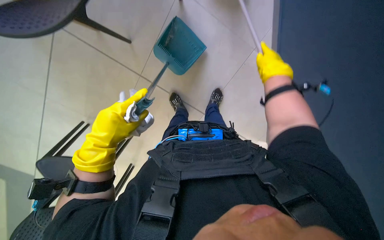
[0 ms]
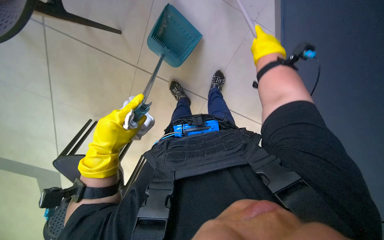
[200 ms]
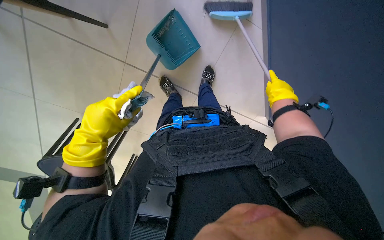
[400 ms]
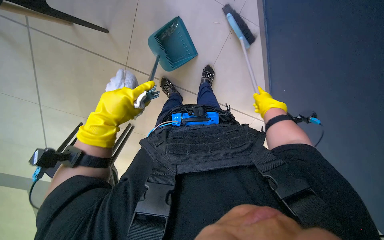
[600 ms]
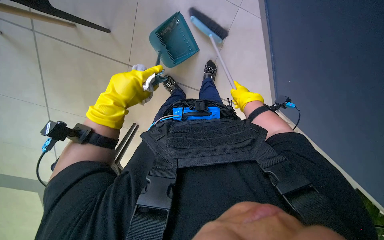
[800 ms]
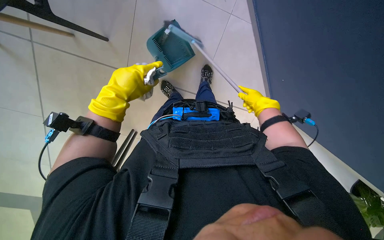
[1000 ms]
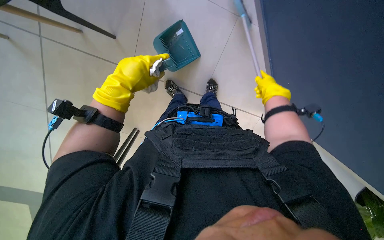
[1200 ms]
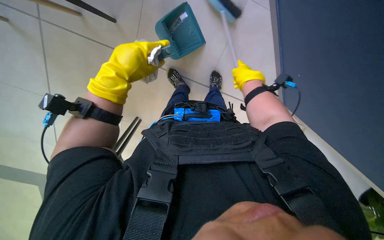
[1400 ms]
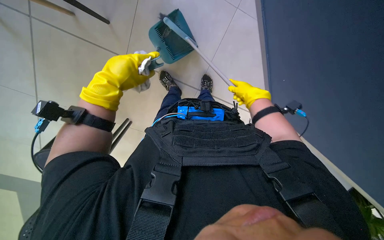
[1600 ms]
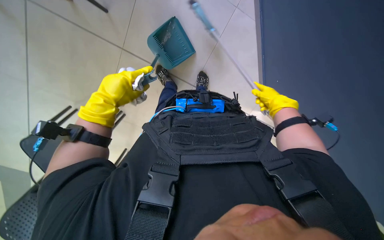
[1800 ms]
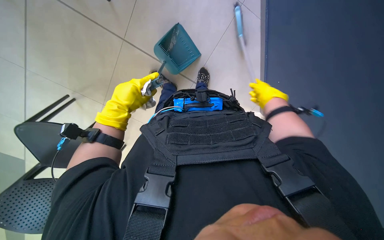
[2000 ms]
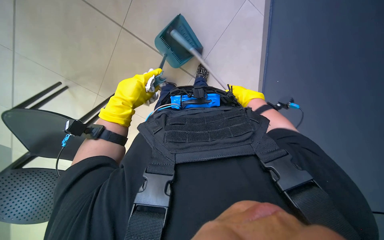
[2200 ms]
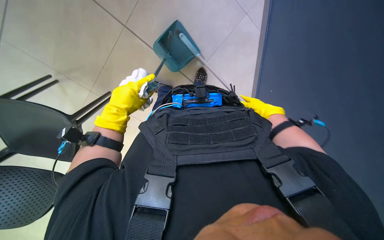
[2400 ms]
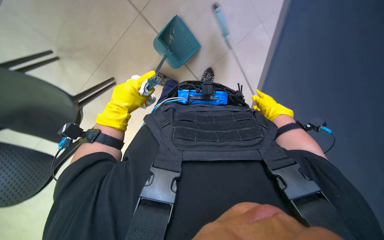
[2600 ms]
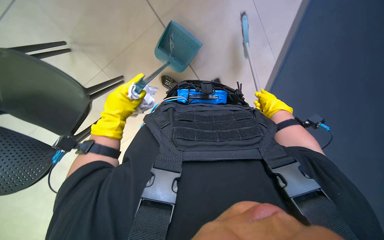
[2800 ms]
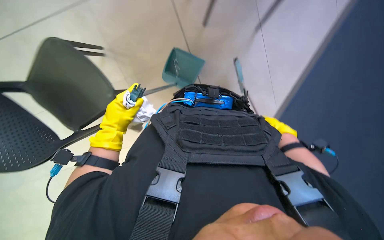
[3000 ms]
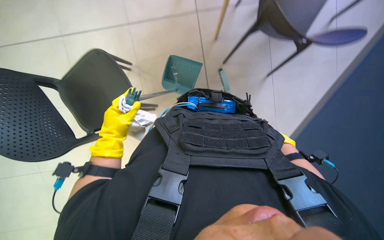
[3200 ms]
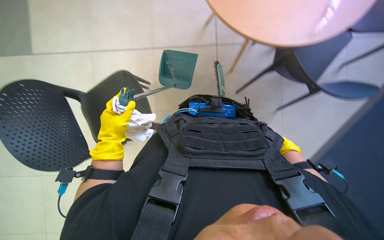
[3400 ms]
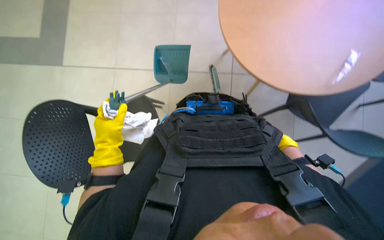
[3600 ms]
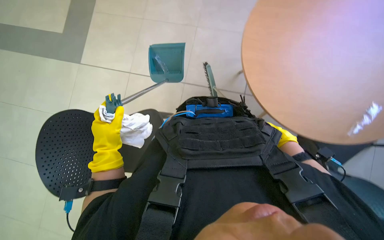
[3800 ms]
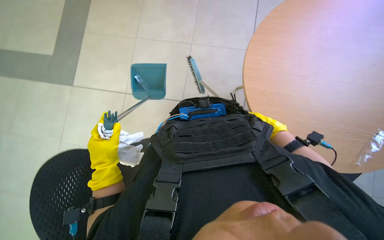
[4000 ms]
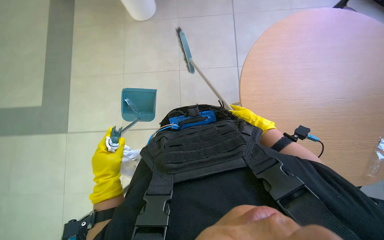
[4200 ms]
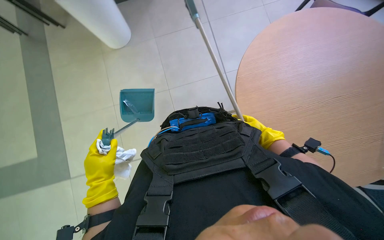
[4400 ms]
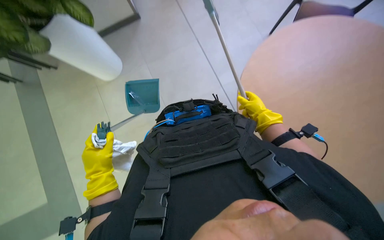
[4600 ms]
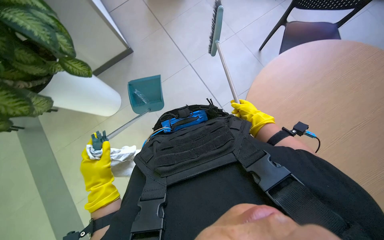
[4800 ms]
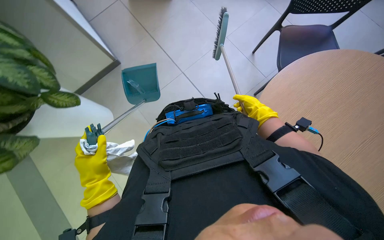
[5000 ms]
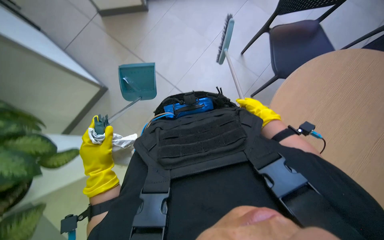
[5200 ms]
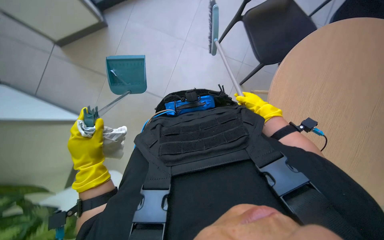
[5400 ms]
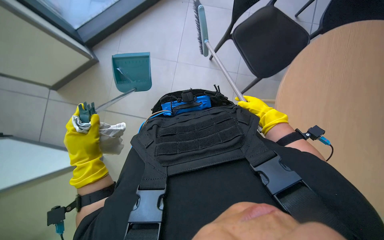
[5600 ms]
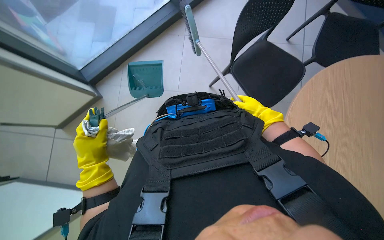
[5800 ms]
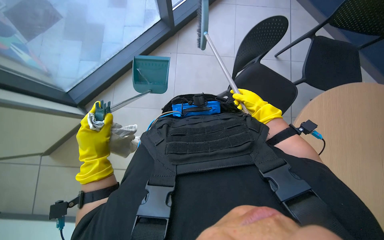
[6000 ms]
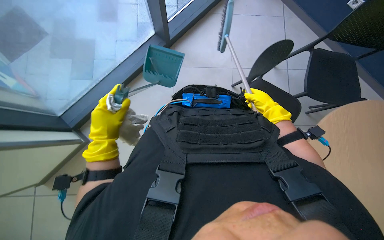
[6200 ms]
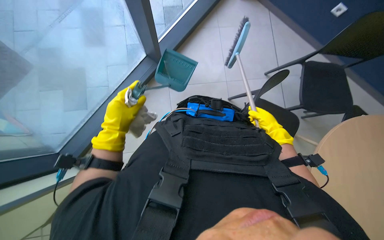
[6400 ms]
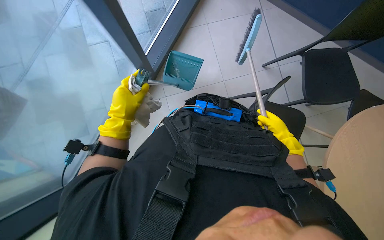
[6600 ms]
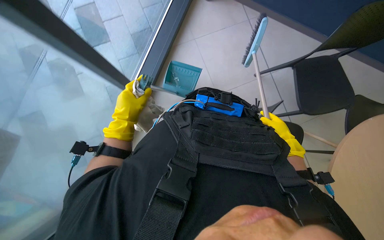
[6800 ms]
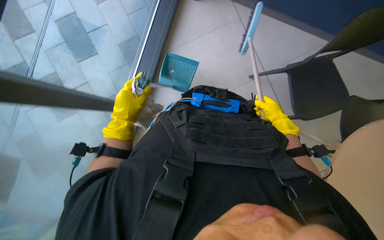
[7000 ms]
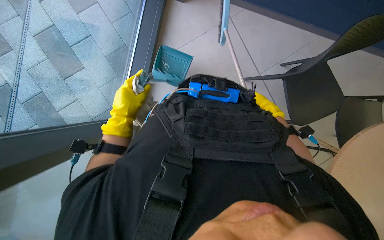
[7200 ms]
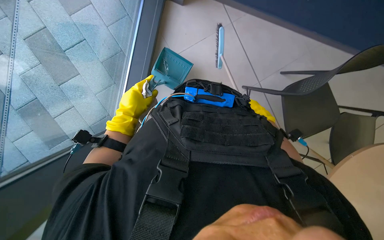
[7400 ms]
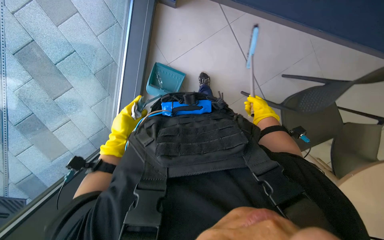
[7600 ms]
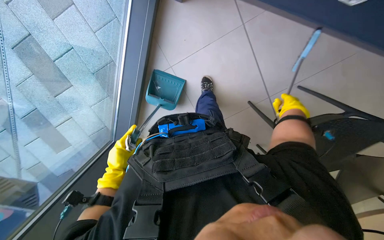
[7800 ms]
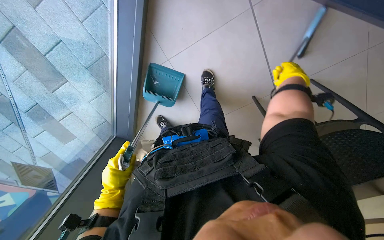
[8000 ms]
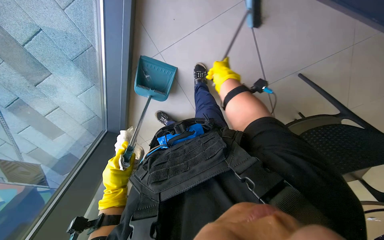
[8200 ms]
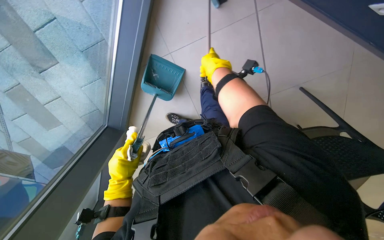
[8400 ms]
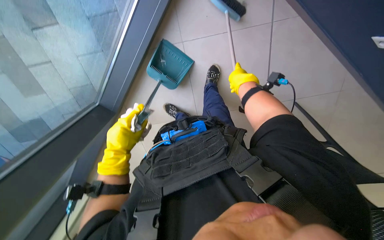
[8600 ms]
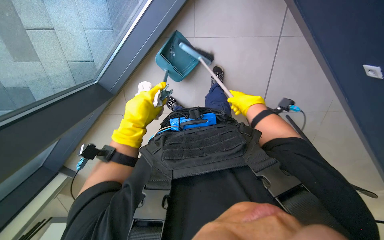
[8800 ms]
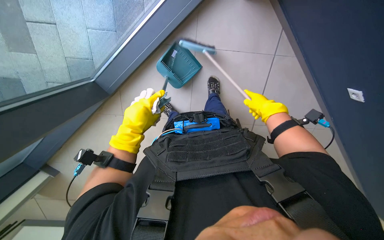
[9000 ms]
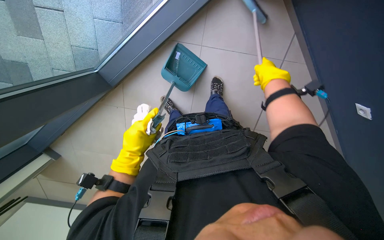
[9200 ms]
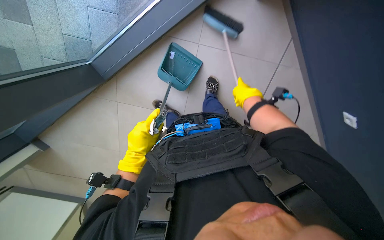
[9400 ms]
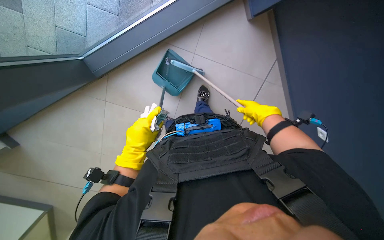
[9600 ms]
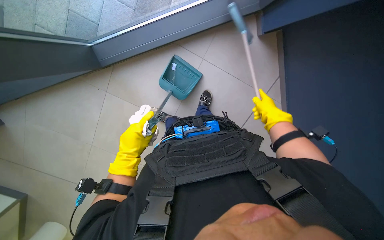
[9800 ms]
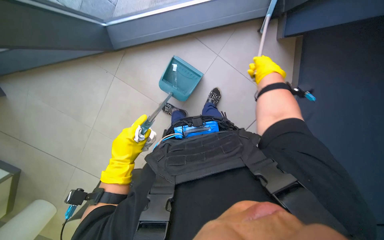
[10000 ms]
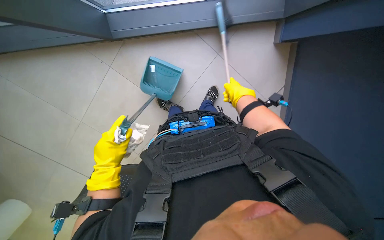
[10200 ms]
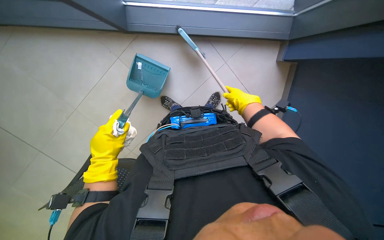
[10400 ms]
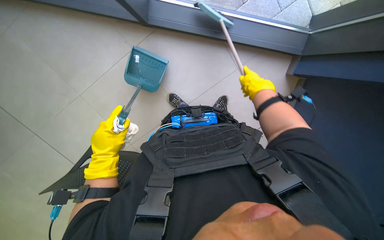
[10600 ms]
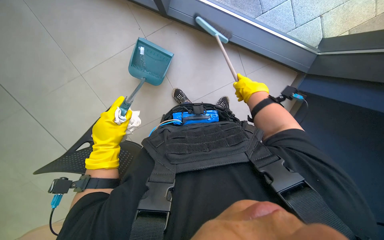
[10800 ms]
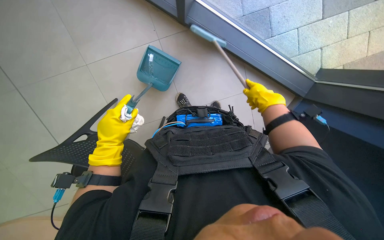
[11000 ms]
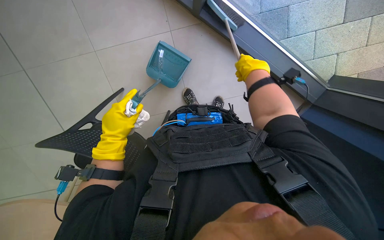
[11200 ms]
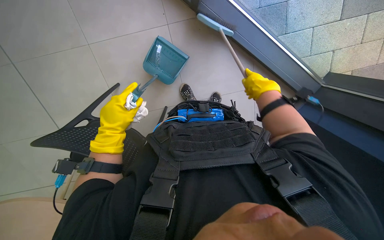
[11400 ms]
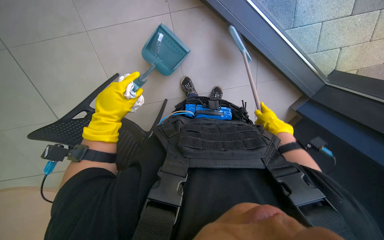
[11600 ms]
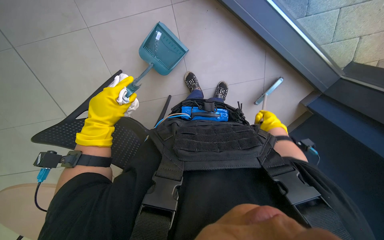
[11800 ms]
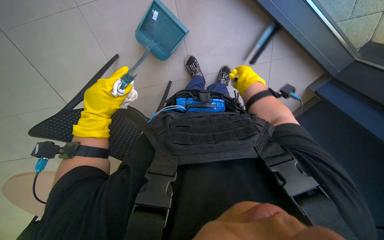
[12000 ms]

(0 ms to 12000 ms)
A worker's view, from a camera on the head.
Job: sweeping floor.
The whole recording: Sweeping floor with brush. The worker sweeps the floor with a brush and collects debris into a dustpan.
0 ms - 1600 ms: The right hand moves up and down the picture over roughly 15 cm, changing direction 2 times.
1600 ms - 3000 ms: The right hand shifts approximately 15 cm down the picture. Meanwhile the left hand goes some 20 cm down the picture and farther from the camera.
3000 ms - 4400 ms: The right hand goes to the right and returns, some 10 cm each way.
4400 ms - 6000 ms: The hands work in one place, with small movements.
6000 ms - 7600 ms: Both hands move farther from the camera, some 10 cm.
7600 ms - 9000 ms: The view swings about 15 degrees to the right. The scene rotates clockwise by about 25 degrees.
9000 ms - 10400 ms: The right hand swings up and down the picture, roughly 10 cm each way, with 2 reversals, while the left hand is displaced down the picture and to the left by approximately 15 cm.

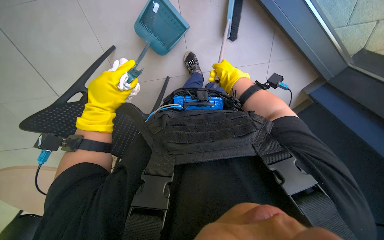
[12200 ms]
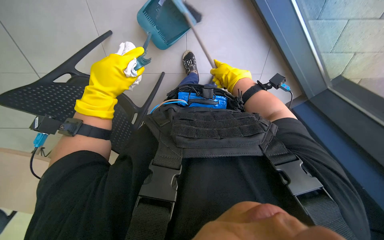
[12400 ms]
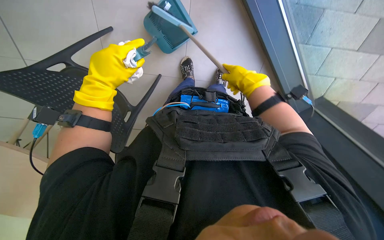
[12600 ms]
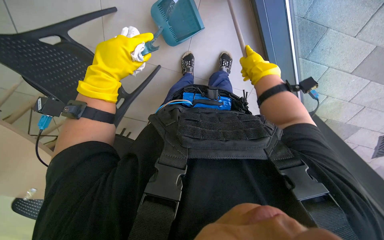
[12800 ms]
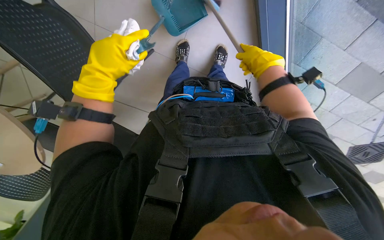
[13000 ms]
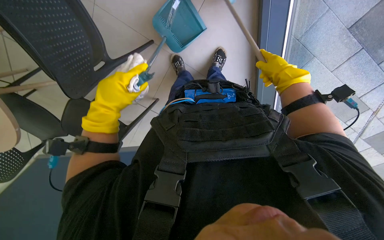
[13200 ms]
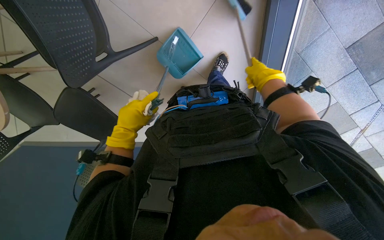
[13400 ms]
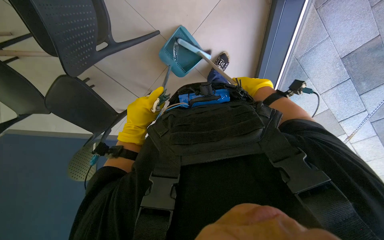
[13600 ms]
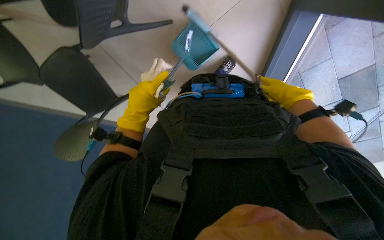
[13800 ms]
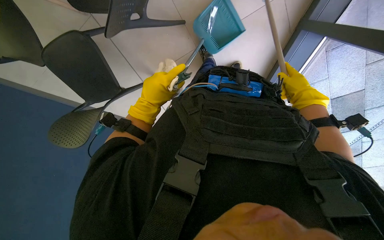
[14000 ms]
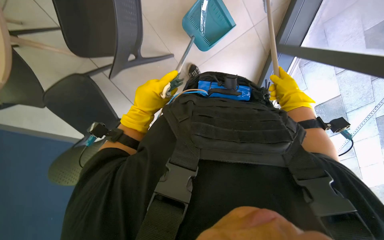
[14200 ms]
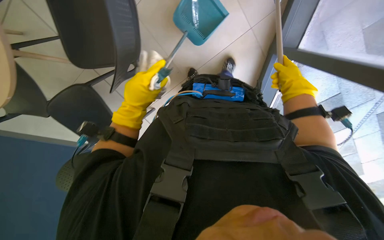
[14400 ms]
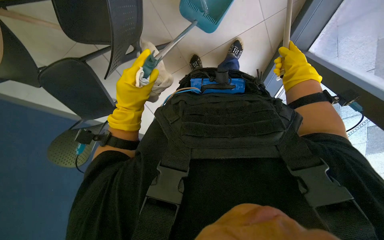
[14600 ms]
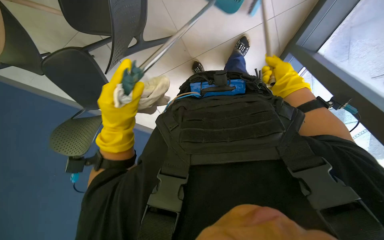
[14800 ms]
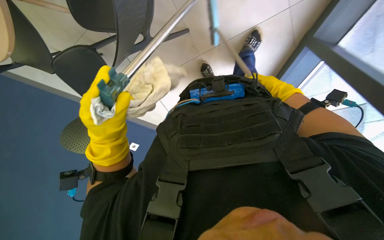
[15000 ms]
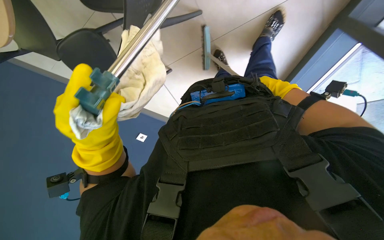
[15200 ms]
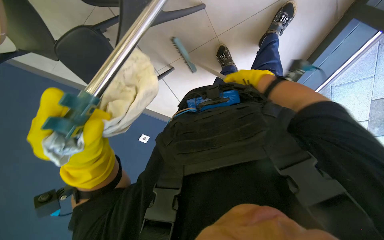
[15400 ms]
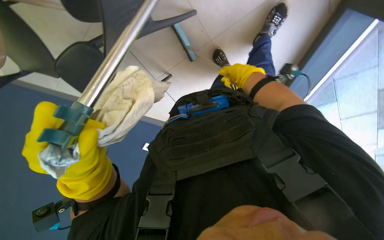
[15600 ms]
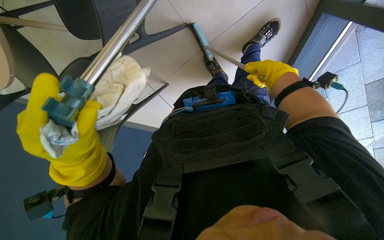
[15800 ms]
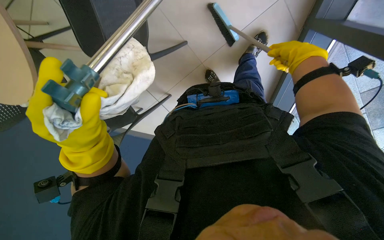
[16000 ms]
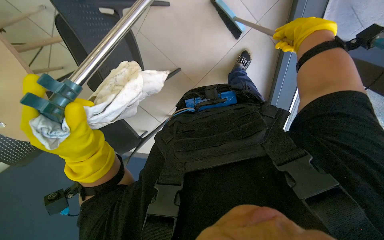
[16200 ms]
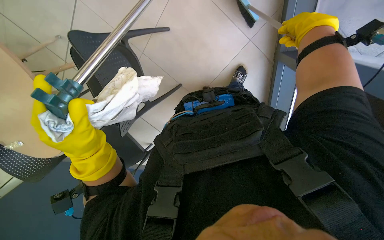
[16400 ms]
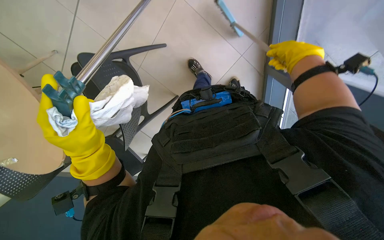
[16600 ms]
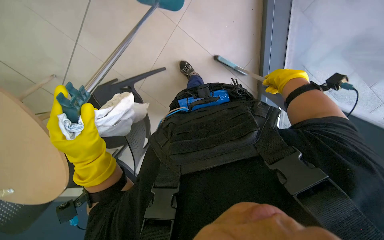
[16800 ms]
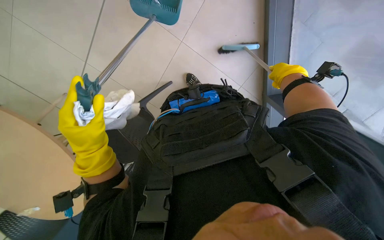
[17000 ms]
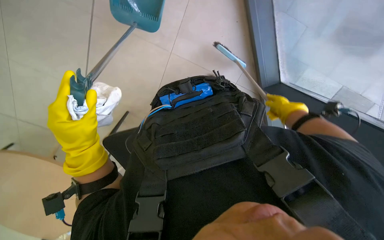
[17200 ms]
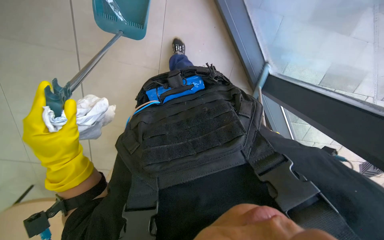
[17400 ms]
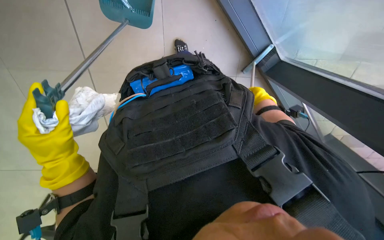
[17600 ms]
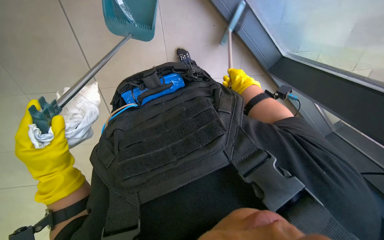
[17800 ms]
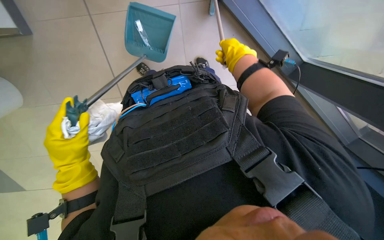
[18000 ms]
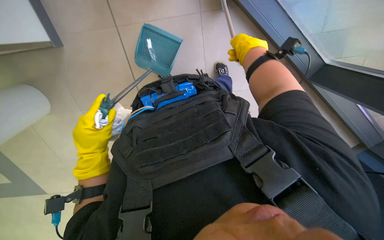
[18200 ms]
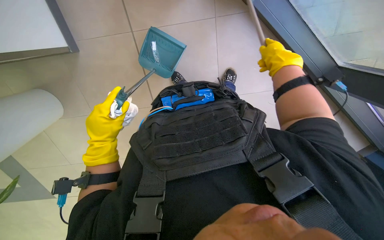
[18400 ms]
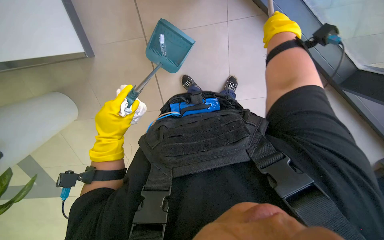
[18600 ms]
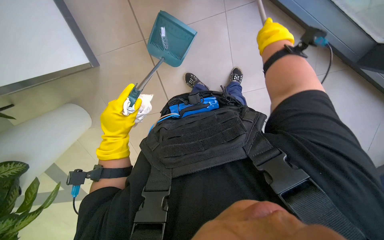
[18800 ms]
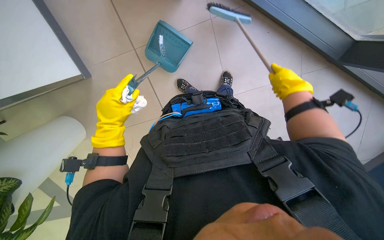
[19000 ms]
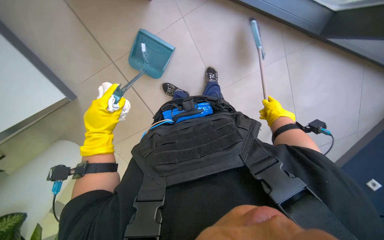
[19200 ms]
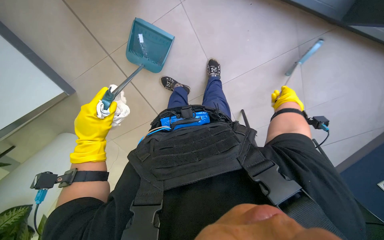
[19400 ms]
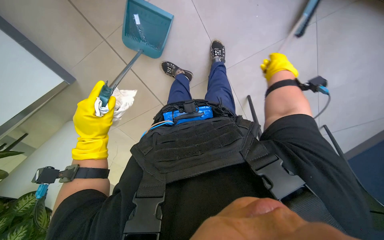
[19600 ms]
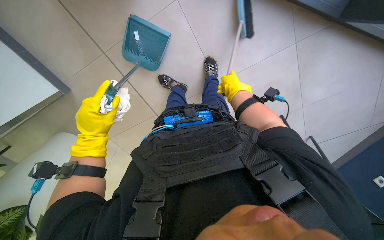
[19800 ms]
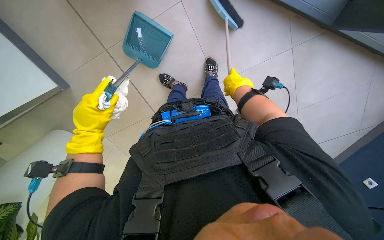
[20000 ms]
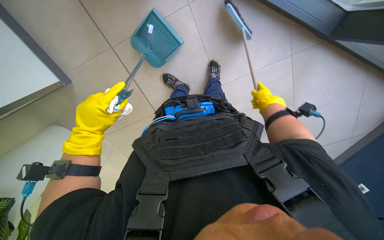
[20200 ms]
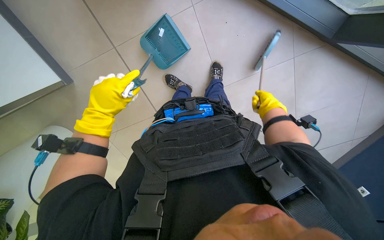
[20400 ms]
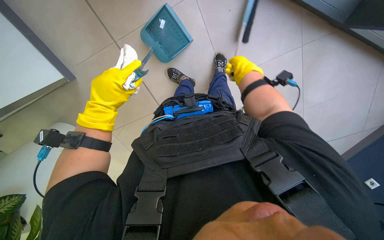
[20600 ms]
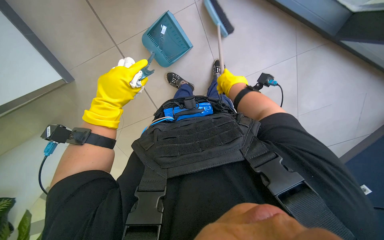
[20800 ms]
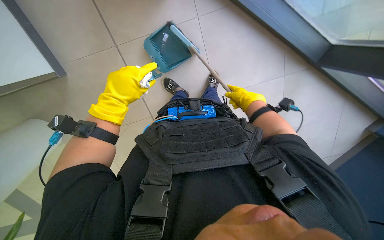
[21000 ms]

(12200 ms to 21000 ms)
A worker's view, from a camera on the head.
Job: sweeping floor.
The whole recording: Sweeping floor with brush. The worker sweeps the floor with a brush and collects debris into a dustpan.
12200 ms - 13600 ms: The camera sweeps to the right, by some 15 degrees. The left hand moves farther from the camera, approximately 20 cm.
13600 ms - 15200 ms: The right hand heads to the right, covering approximately 10 cm. Meanwhile the left hand travels nearer to the camera by approximately 15 cm.
15200 ms - 16600 ms: The right hand heads nearer to the camera, covering about 20 cm.
16600 ms - 18000 ms: The camera pitches upward, by some 15 degrees.
